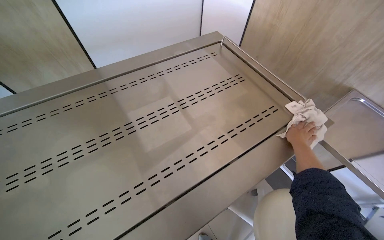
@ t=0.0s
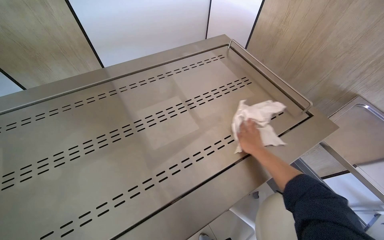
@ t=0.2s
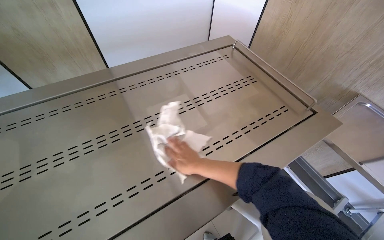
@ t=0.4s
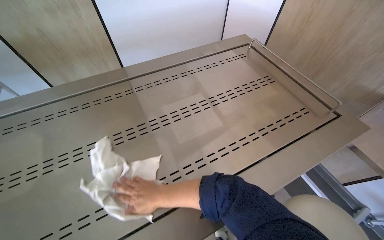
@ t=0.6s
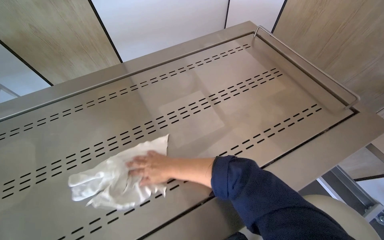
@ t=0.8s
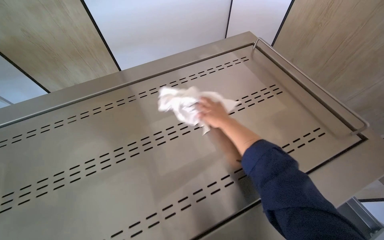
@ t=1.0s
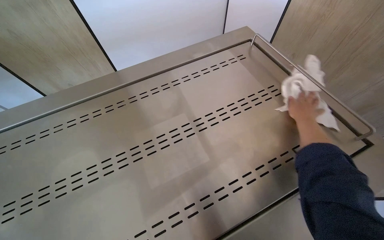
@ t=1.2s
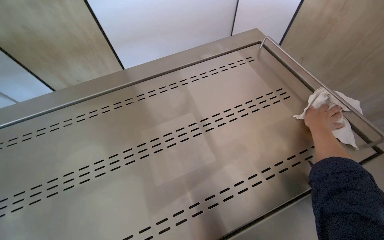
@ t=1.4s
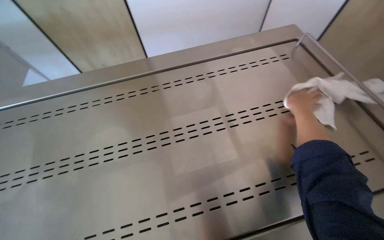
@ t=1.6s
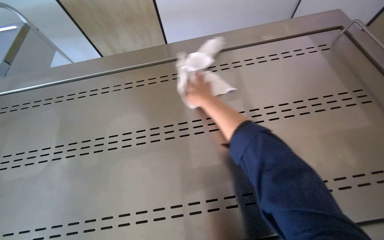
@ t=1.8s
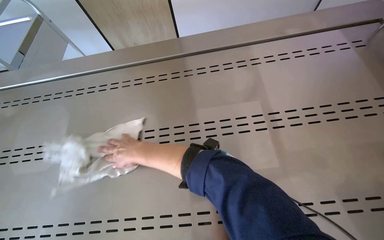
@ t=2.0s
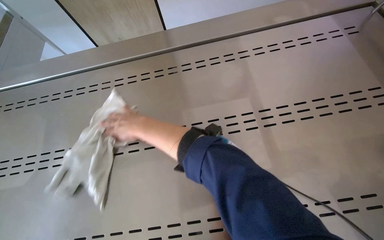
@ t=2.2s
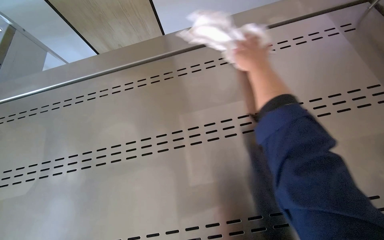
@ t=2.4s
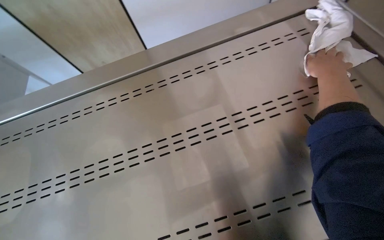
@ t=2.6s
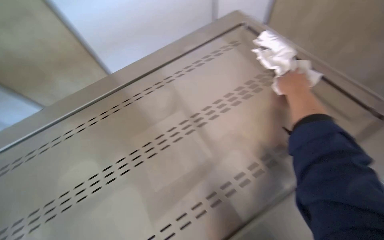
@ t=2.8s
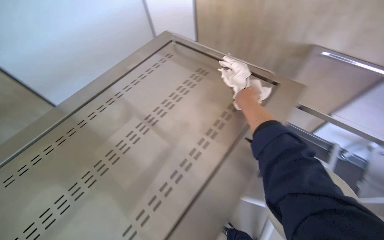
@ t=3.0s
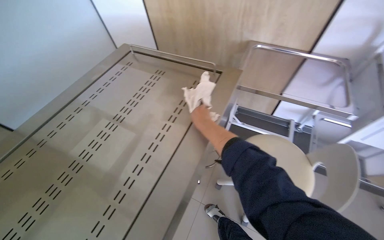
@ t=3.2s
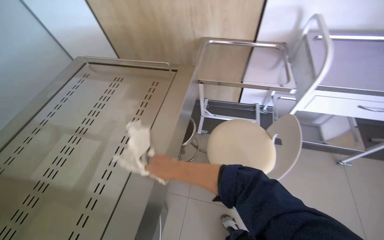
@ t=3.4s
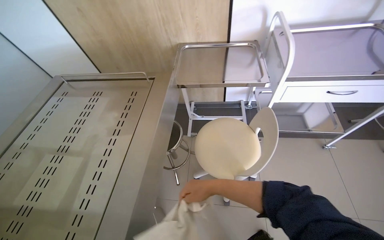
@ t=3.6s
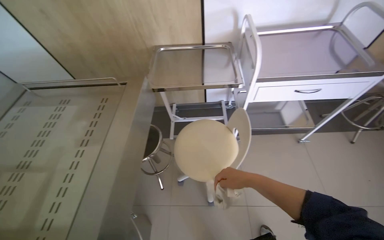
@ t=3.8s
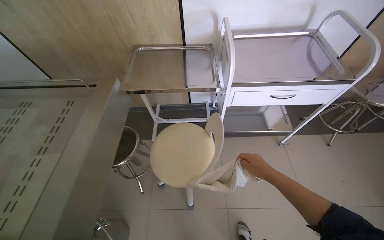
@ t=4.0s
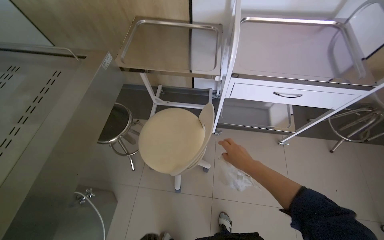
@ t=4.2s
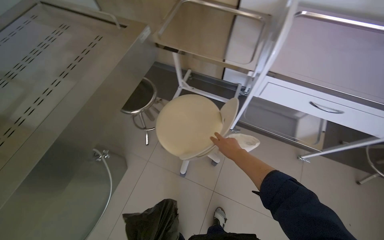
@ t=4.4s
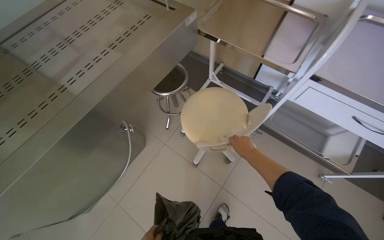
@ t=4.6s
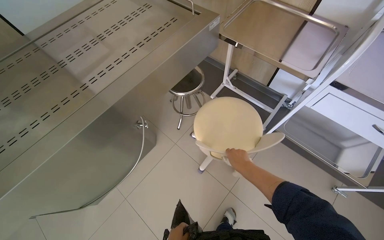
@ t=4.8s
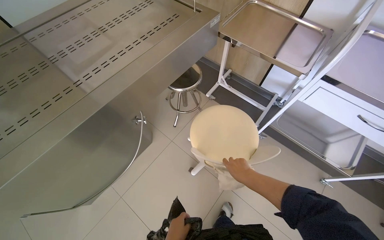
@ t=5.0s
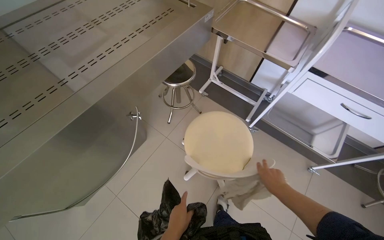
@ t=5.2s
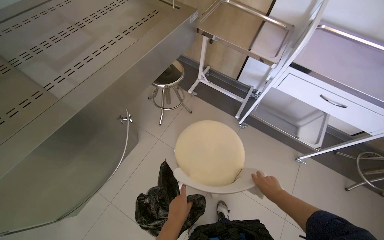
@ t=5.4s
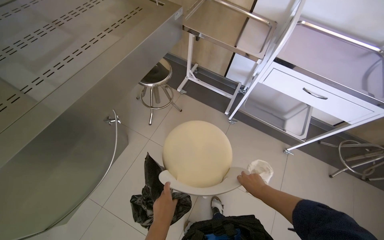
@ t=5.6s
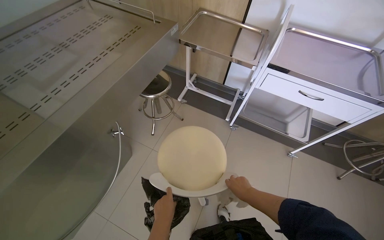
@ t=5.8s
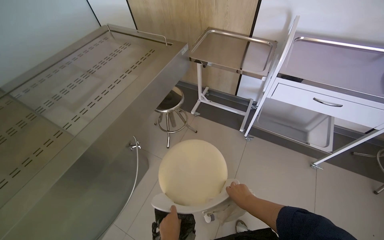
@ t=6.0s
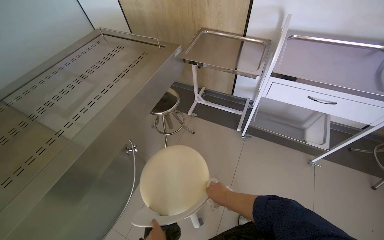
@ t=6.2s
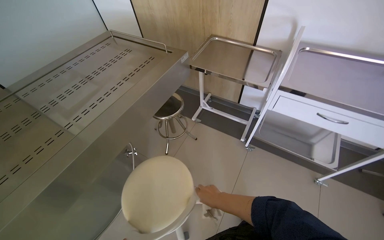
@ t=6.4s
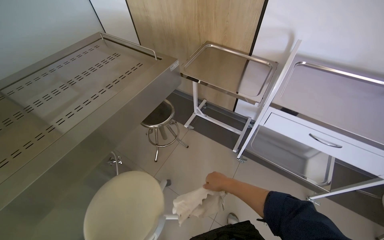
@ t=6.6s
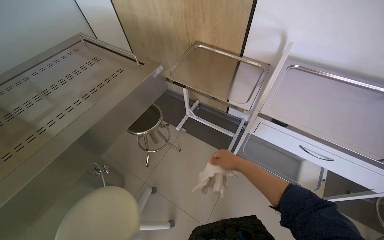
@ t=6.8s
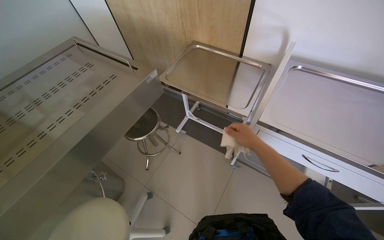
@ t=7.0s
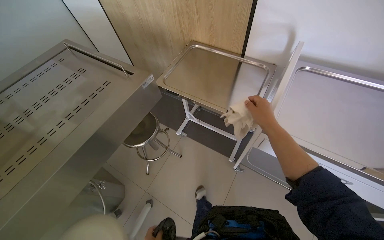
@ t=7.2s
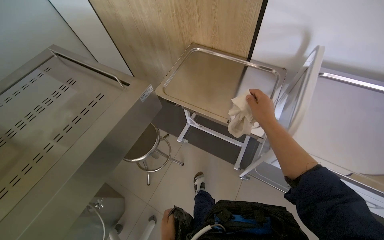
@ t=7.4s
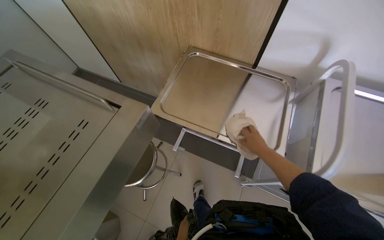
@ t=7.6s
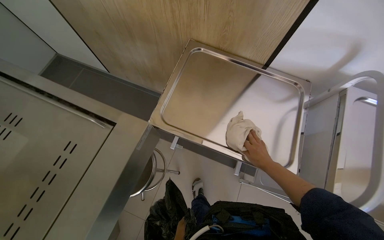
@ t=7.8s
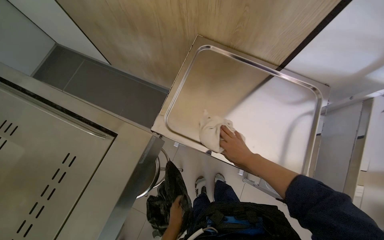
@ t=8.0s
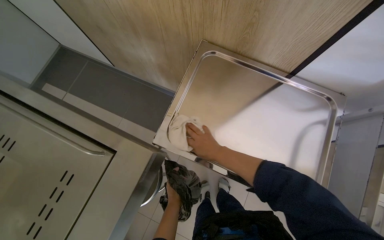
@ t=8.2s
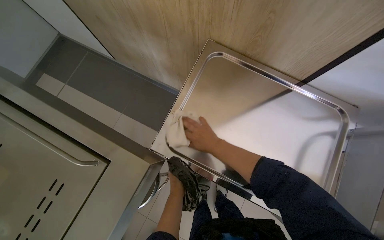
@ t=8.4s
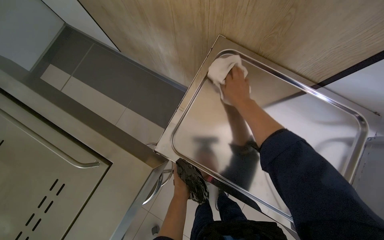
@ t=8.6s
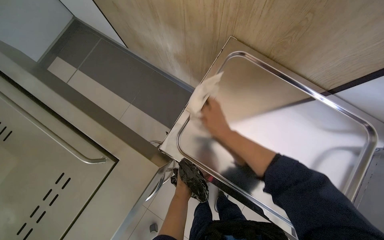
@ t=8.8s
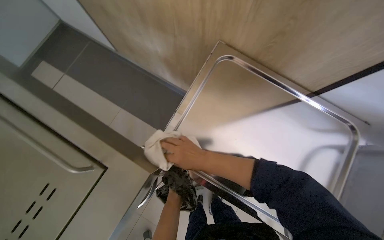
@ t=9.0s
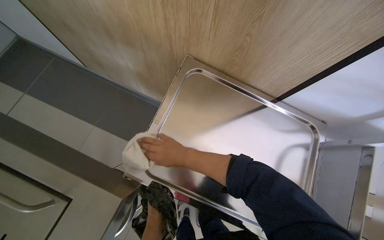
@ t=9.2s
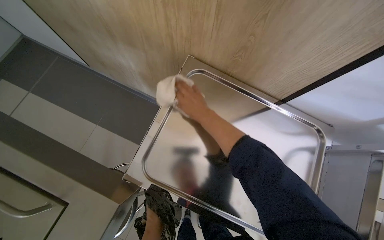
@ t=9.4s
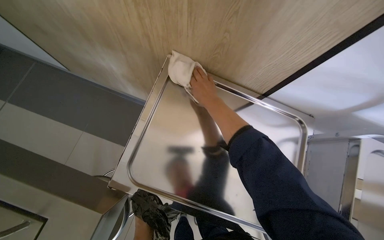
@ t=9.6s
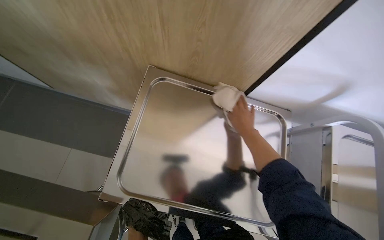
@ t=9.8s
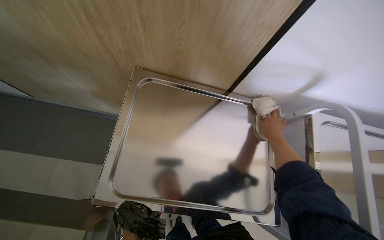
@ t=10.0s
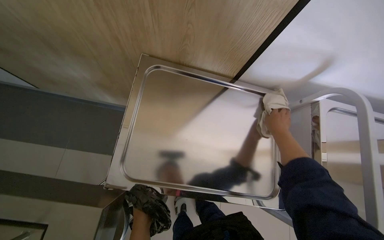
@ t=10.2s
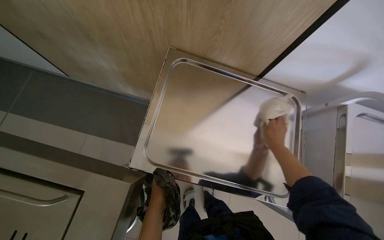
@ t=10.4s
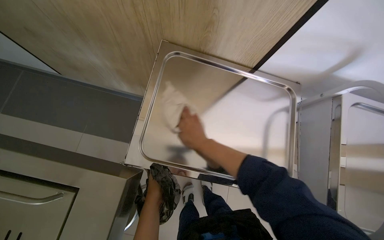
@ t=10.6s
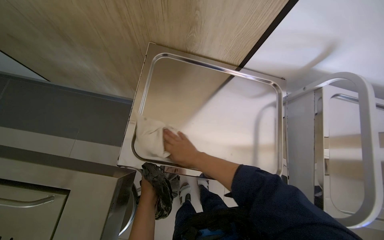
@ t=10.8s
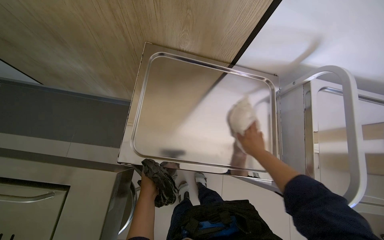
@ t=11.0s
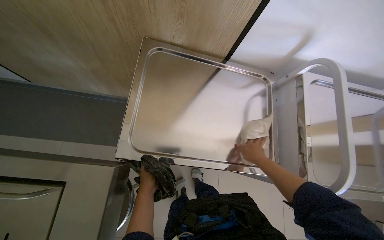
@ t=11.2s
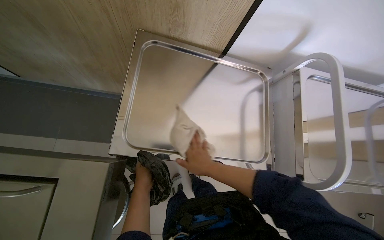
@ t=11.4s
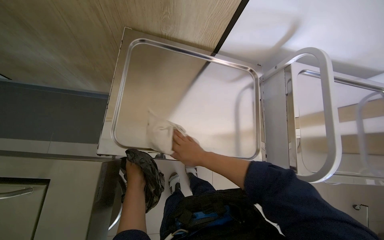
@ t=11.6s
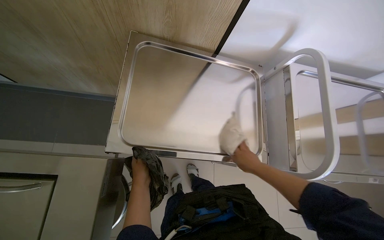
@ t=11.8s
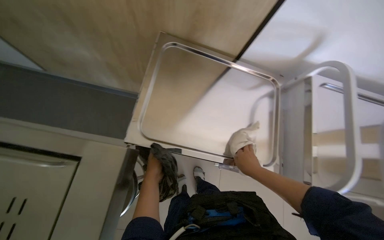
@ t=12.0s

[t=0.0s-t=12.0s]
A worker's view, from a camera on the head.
Job: wiping surfaces.
The whole recording: Wiping various surfaces in the room. The worker wipes various surfaces in the room, including tables, chairs, and trays, with a white cloth.
t=0.0s to t=1.6s: The head turns to the left by approximately 15 degrees. The right hand goes roughly 20 cm up the picture, and goes to the left and returns, approximately 50 cm each way.
t=1.6s to t=3.0s: The wearer looks some 35 degrees further to the right.
t=3.0s to t=4.4s: The head travels approximately 50 cm.
t=4.4s to t=6.0s: The right hand heads down the picture, covering about 20 cm.
t=6.0s to t=7.6s: The camera travels about 60 cm.
t=7.6s to t=9.0s: The camera pitches downward, by about 15 degrees. The right hand heads to the left, covering roughly 30 cm.
t=9.0s to t=10.4s: The right hand moves to the right, approximately 35 cm.
t=10.4s to t=12.0s: The right hand swings left and right, approximately 30 cm each way, with 3 reversals.

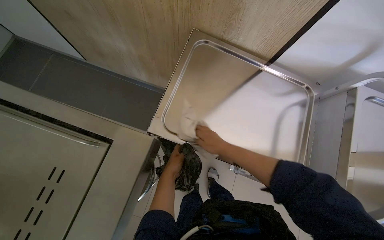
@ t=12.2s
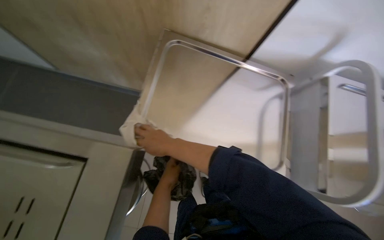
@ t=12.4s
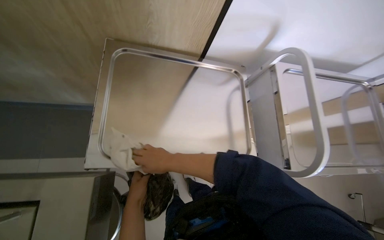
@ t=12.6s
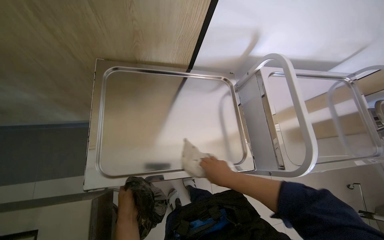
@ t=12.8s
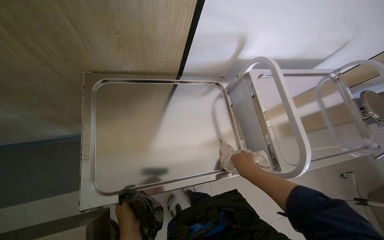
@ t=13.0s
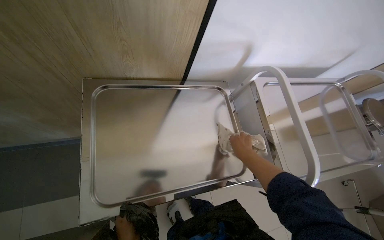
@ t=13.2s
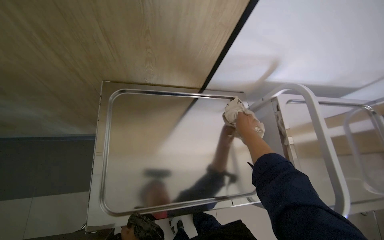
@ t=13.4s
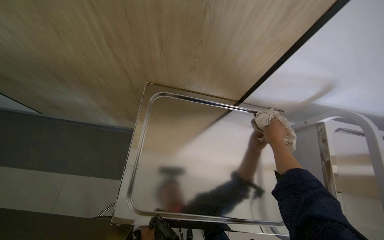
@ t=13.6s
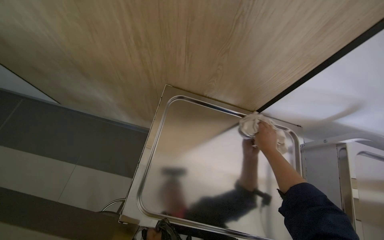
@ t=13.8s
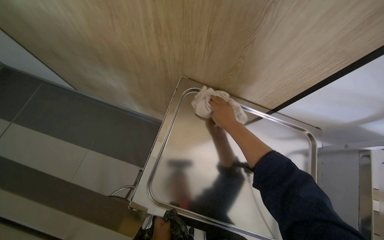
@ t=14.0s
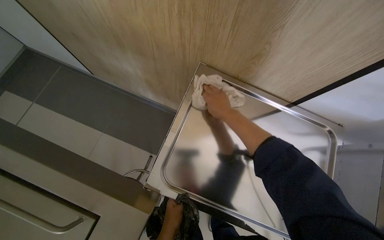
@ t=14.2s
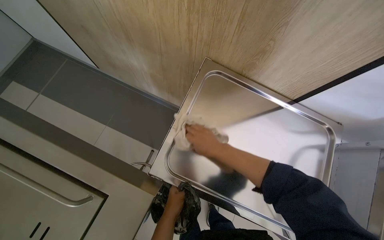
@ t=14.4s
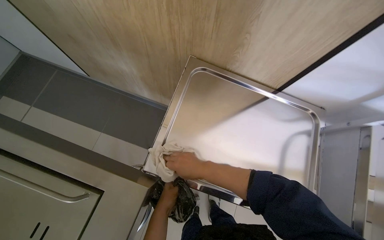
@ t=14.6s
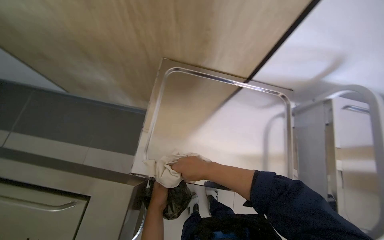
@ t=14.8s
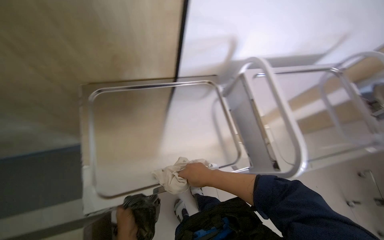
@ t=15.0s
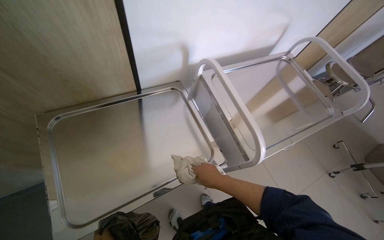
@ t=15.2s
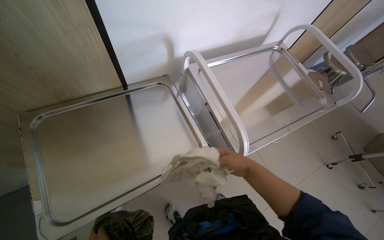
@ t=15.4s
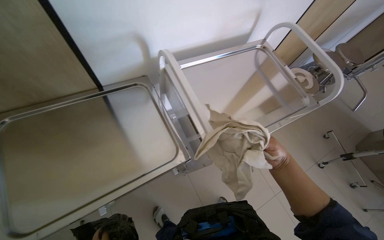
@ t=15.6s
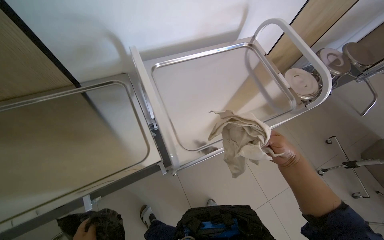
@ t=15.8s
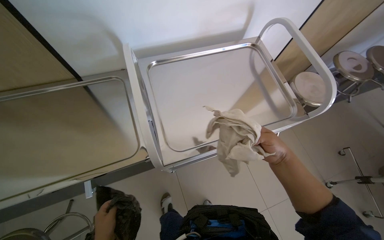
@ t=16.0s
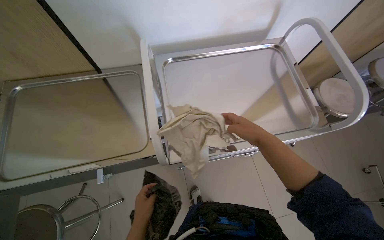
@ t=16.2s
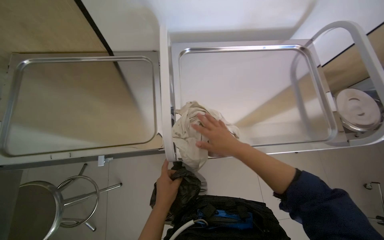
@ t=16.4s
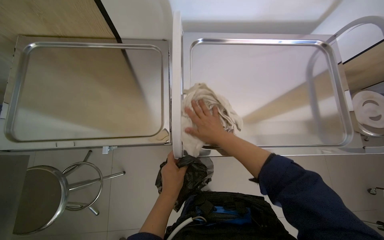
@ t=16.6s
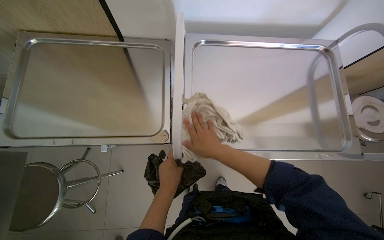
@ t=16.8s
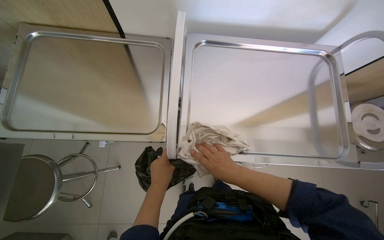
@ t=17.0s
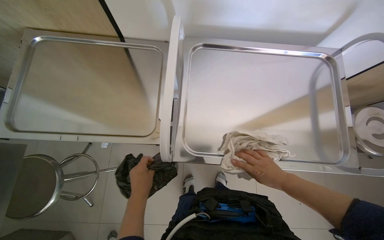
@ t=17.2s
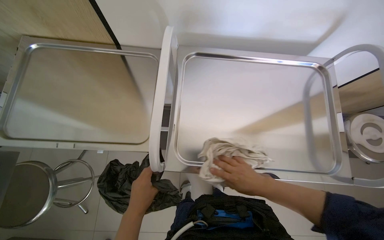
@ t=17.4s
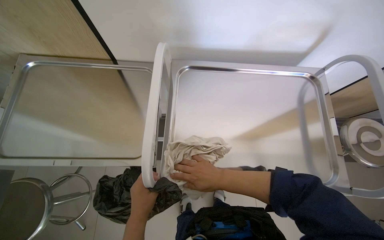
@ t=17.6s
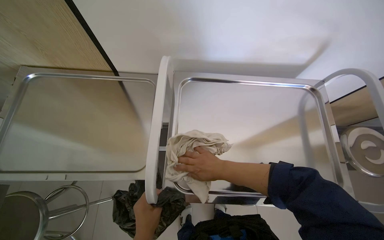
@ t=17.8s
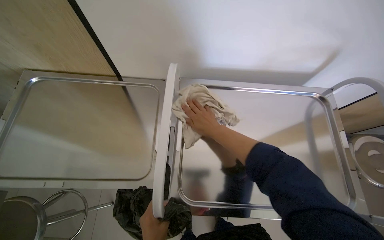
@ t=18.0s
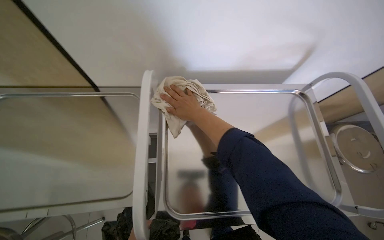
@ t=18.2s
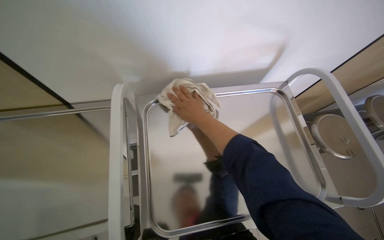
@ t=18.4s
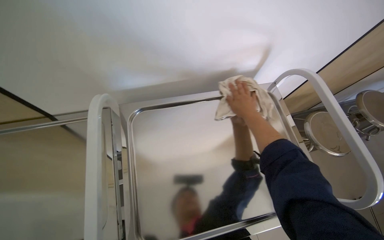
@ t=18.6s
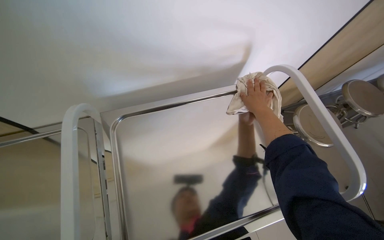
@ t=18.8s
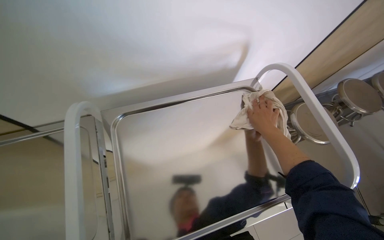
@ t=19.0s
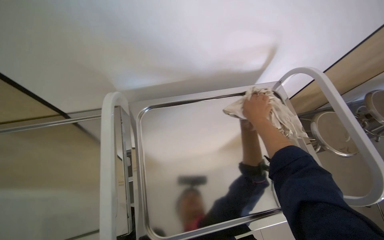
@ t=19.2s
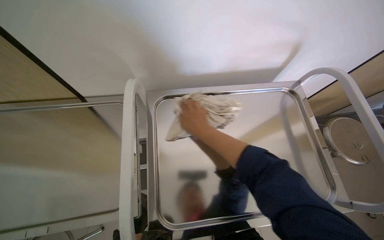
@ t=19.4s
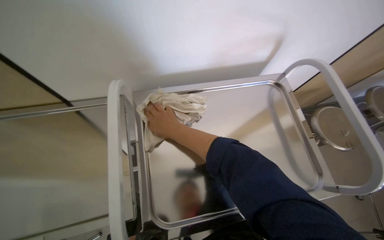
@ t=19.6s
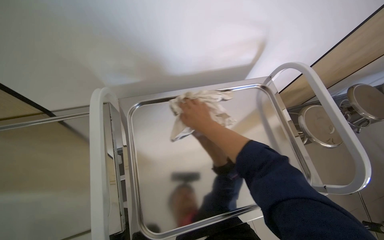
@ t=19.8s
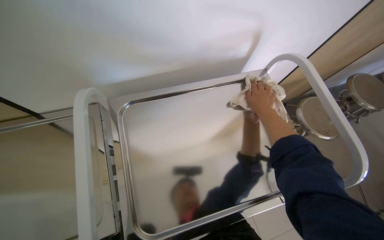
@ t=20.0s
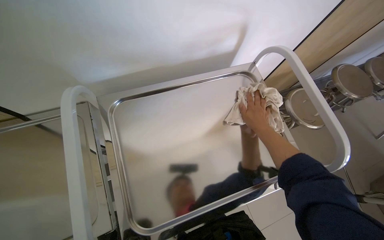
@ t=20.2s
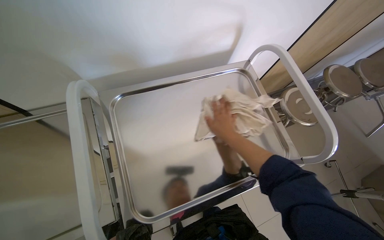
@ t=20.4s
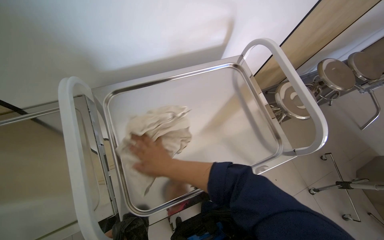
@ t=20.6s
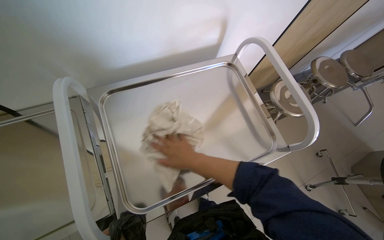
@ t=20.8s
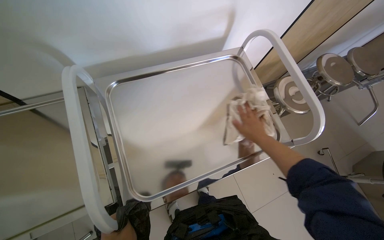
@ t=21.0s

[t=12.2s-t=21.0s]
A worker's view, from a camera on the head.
Job: wiping surfaces.
The whole recording: Wiping various surfaces in the room. The worker wipes various surfaces in the room, including tables, chairs, and trays, with a white cloth.
t=13.6s to t=15.2s: The head rotates some 35 degrees to the right.
t=15.2s to t=16.6s: The head turns to the left by roughly 25 degrees. The right hand moves up the picture, approximately 15 cm, and reaches about 50 cm to the right, then returns.
t=16.6s to t=18.0s: The right hand travels to the right and back again, roughly 20 cm each way.
t=19.6s to t=21.0s: The right hand goes left and right, some 30 cm each way, reversing 2 times.
